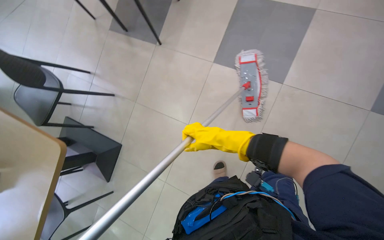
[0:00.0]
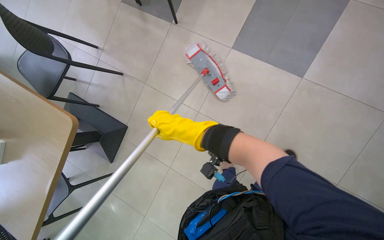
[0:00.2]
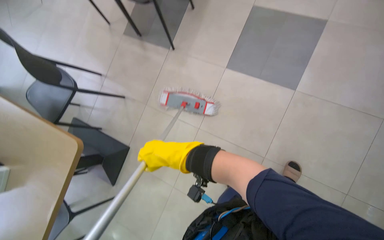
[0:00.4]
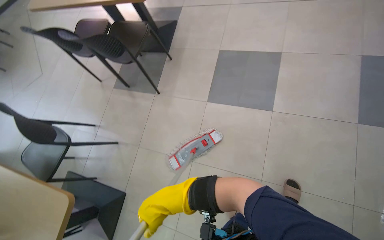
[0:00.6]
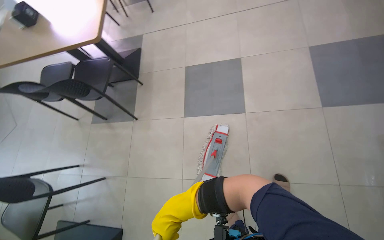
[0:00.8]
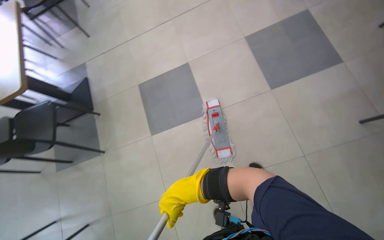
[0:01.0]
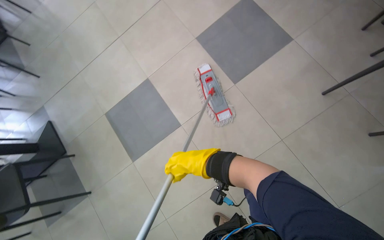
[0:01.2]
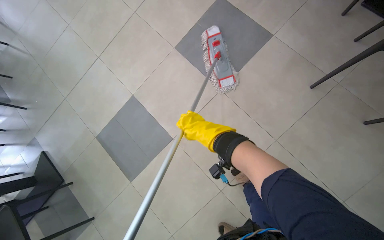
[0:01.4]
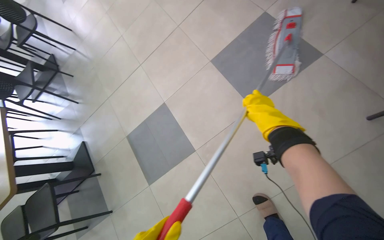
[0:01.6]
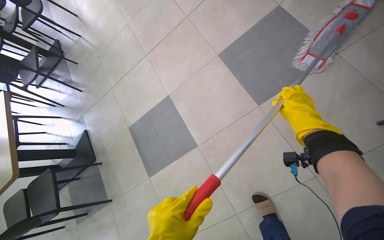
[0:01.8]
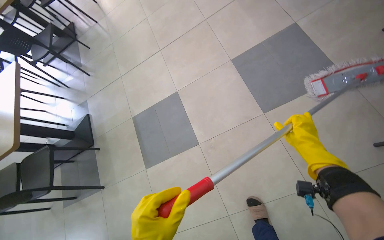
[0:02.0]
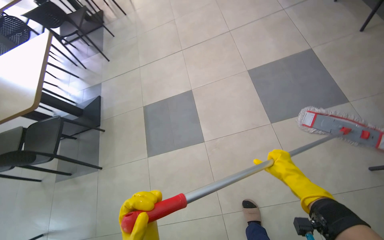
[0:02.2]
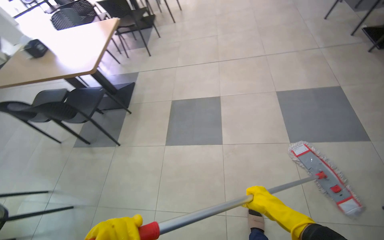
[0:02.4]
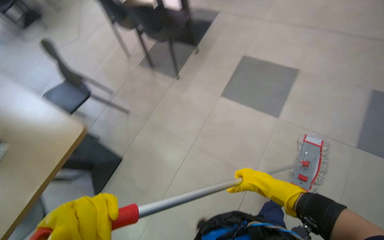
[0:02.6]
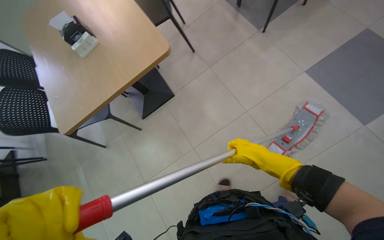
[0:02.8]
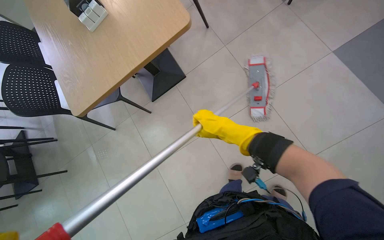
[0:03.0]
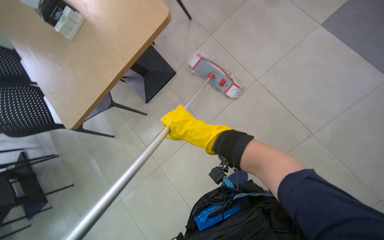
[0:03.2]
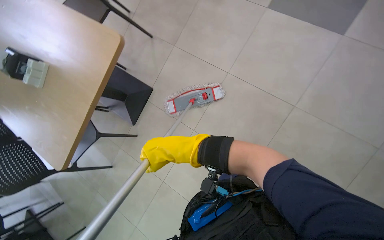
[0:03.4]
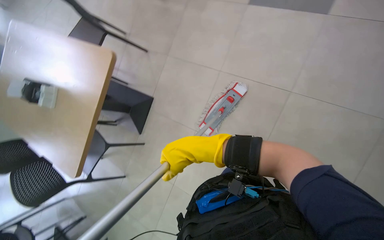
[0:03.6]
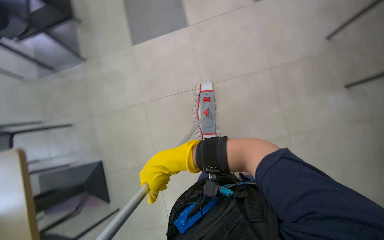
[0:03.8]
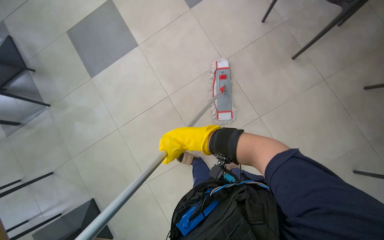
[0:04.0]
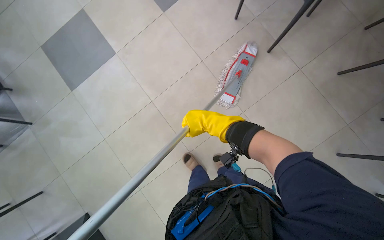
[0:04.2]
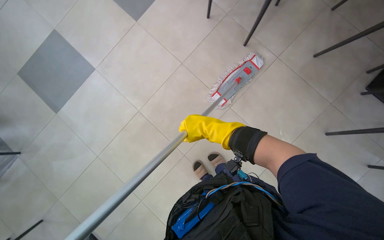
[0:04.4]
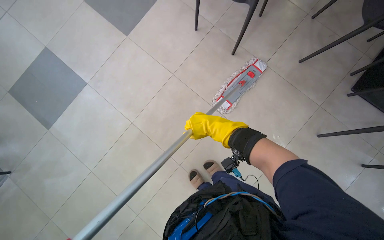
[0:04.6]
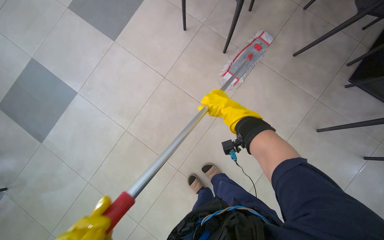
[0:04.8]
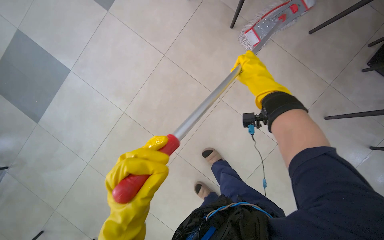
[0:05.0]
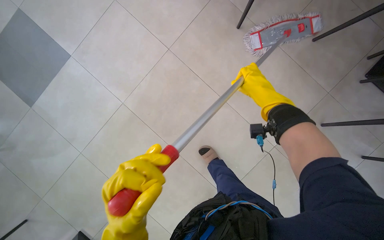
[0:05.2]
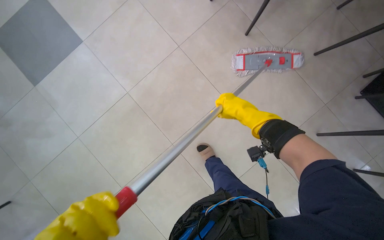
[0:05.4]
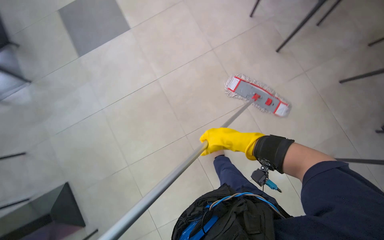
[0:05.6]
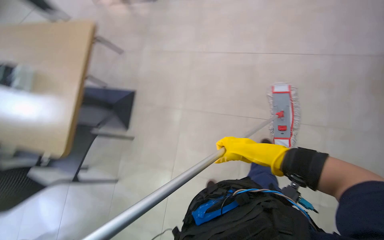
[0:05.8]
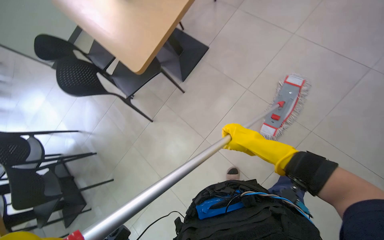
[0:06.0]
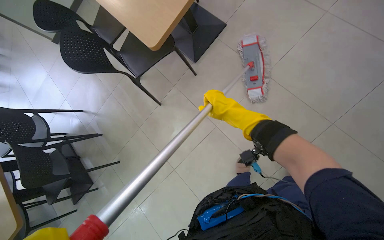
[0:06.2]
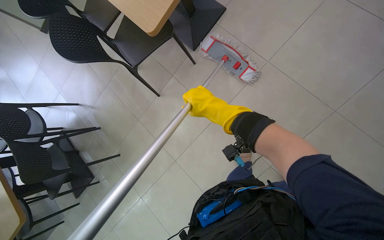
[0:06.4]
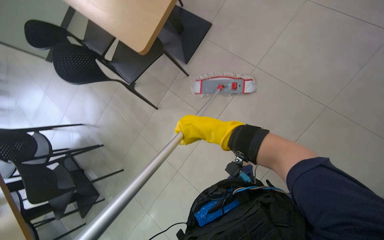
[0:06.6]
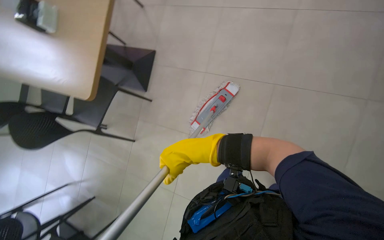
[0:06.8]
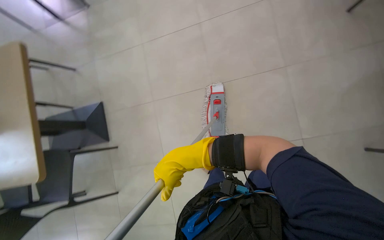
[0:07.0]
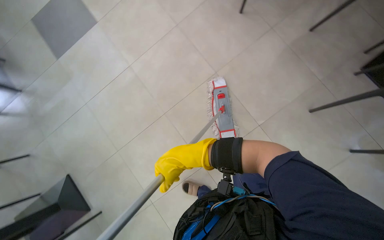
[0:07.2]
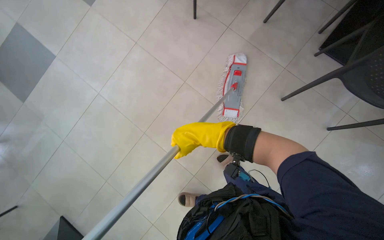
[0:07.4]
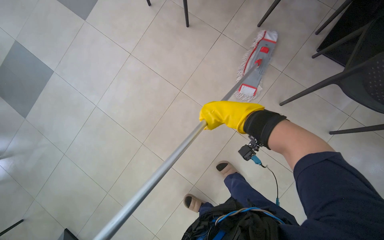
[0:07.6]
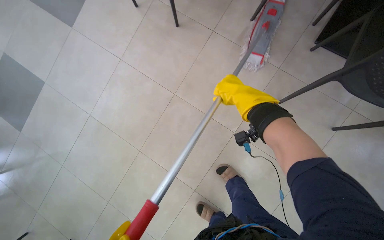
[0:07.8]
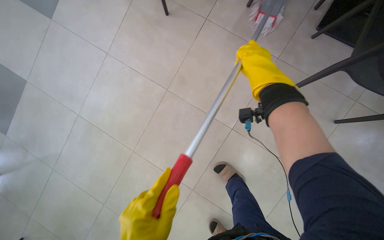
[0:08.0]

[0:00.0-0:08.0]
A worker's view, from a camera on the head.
Job: mopping floor.
The whole recording: Mopping cafeteria floor. The worker mops the cafeteria floor, periodically rinsing and wringing the mop head.
0:00.0 to 0:01.6: The camera is carried roughly 40 cm. The wearer looks approximately 25 degrees further upward. The scene turns some 55 degrees counterclockwise in the picture.
0:01.6 to 0:03.2: The camera is carried about 70 cm. The head rotates approximately 80 degrees to the left. The wearer looks some 30 degrees further downward.
0:03.2 to 0:04.8: The camera is carried approximately 50 cm. The camera pitches upward, by approximately 30 degrees. Everything in view rotates about 80 degrees counterclockwise.
0:04.8 to 0:06.4: The head rotates about 85 degrees to the left. The camera pitches downward, by about 25 degrees.

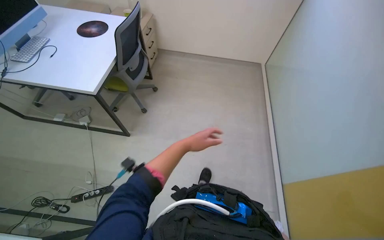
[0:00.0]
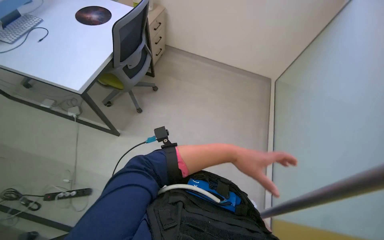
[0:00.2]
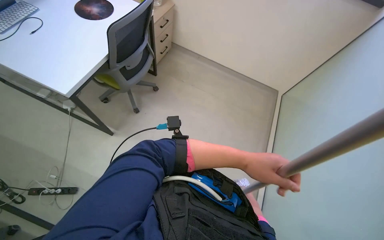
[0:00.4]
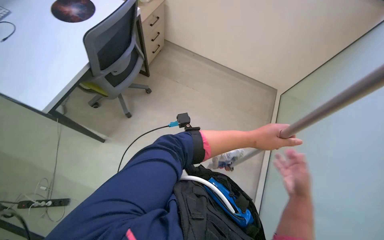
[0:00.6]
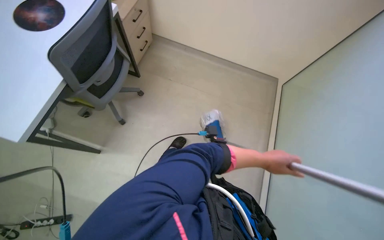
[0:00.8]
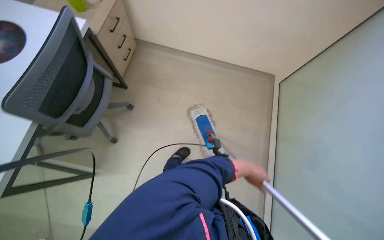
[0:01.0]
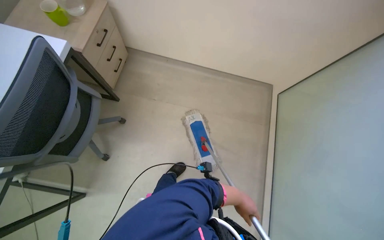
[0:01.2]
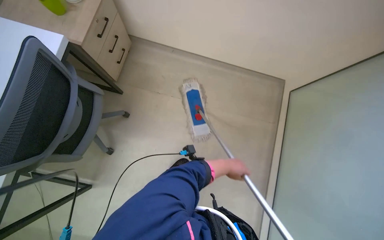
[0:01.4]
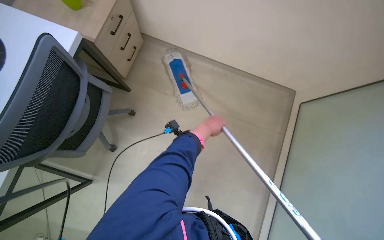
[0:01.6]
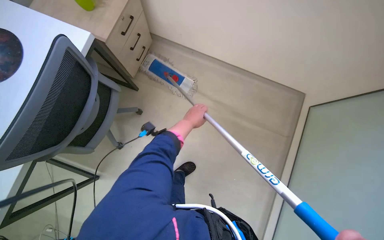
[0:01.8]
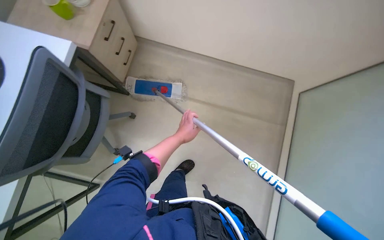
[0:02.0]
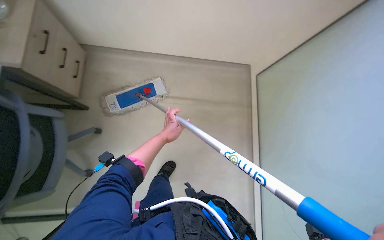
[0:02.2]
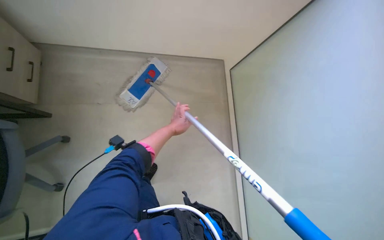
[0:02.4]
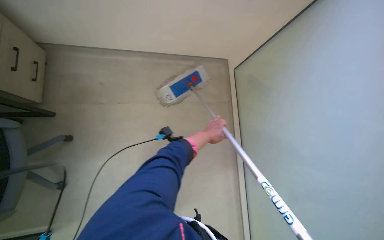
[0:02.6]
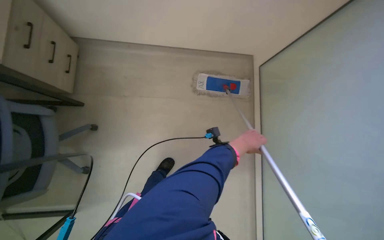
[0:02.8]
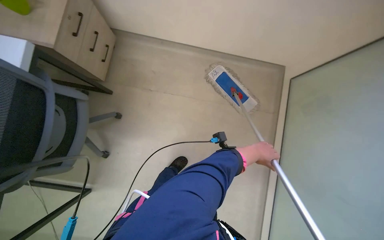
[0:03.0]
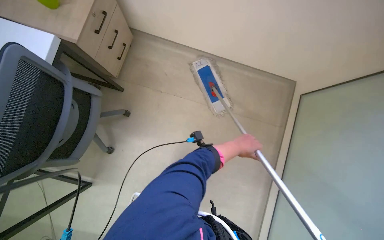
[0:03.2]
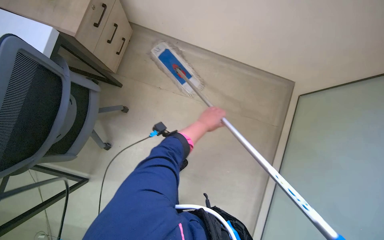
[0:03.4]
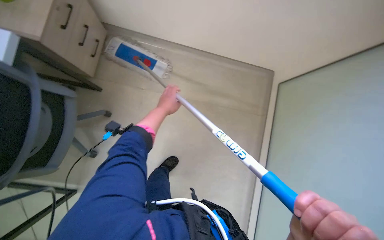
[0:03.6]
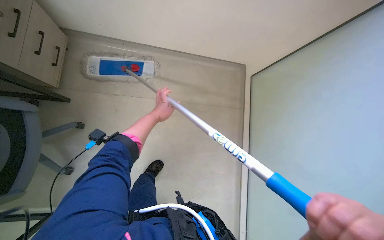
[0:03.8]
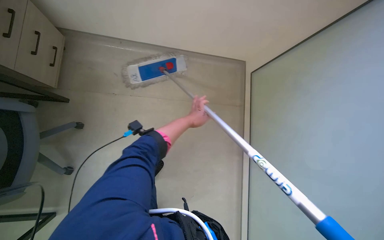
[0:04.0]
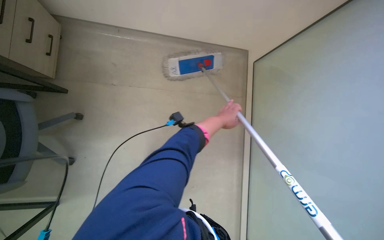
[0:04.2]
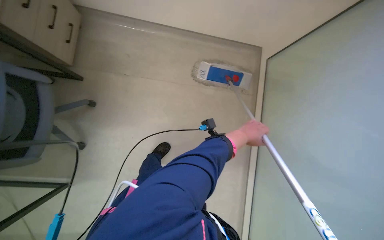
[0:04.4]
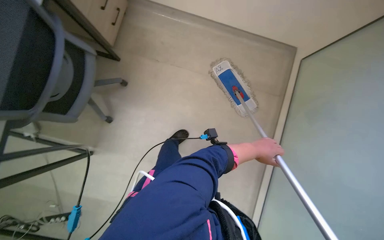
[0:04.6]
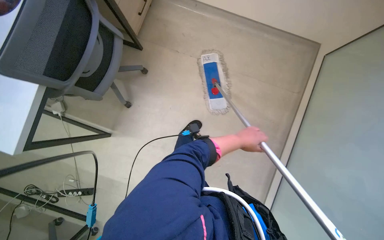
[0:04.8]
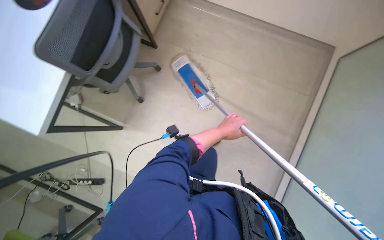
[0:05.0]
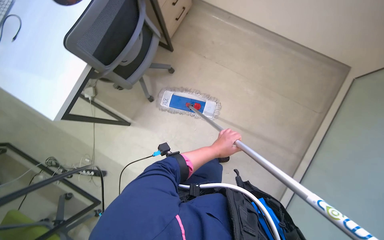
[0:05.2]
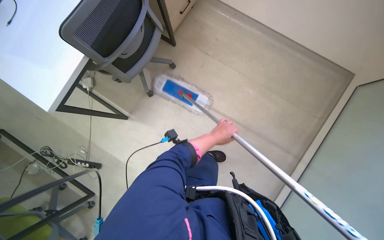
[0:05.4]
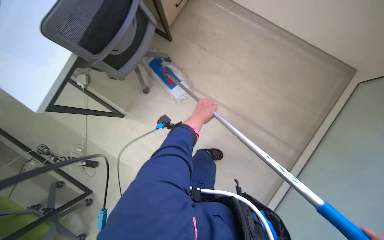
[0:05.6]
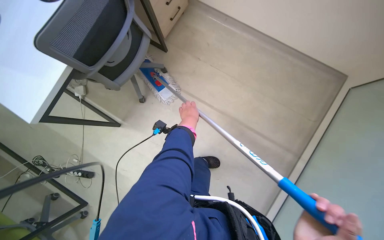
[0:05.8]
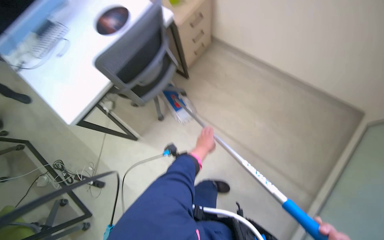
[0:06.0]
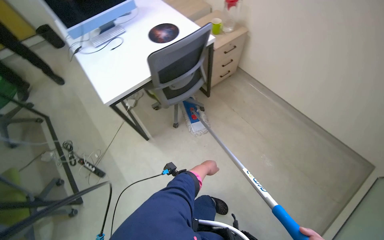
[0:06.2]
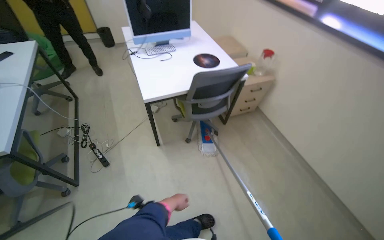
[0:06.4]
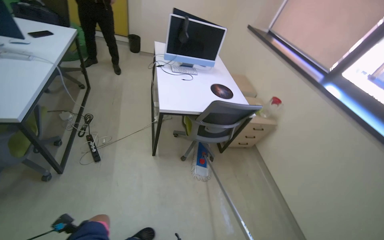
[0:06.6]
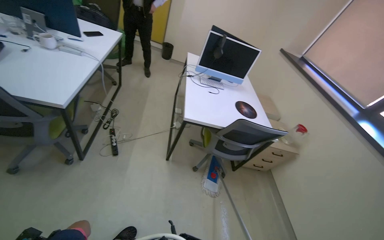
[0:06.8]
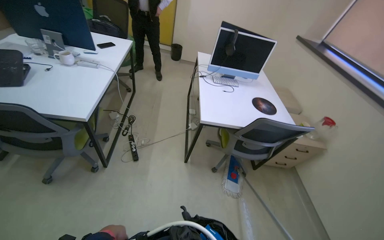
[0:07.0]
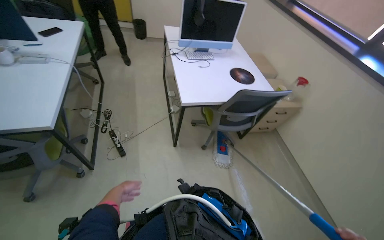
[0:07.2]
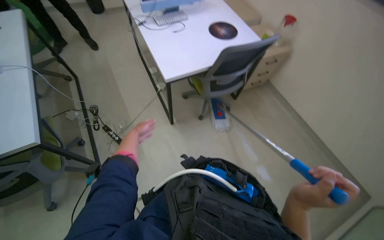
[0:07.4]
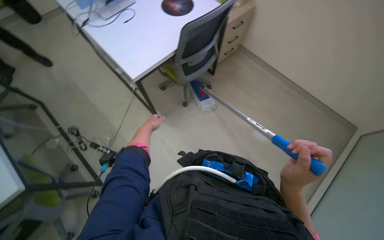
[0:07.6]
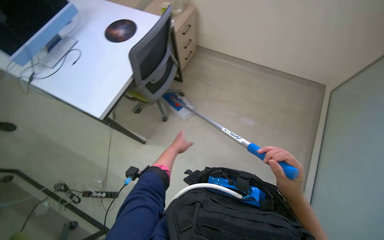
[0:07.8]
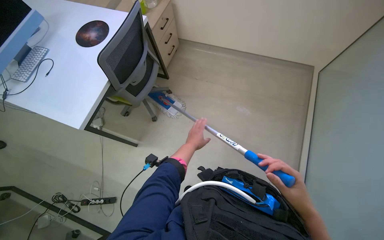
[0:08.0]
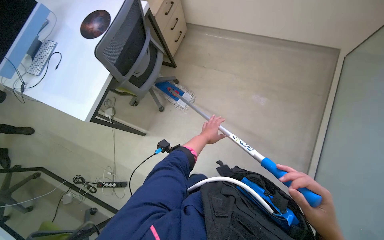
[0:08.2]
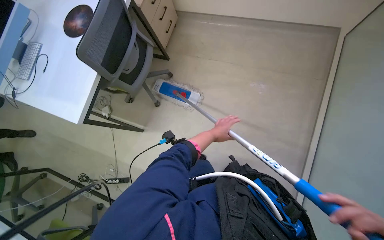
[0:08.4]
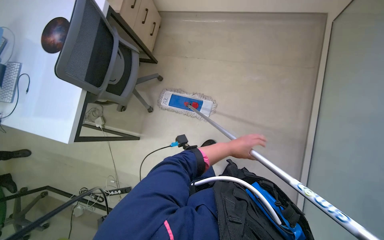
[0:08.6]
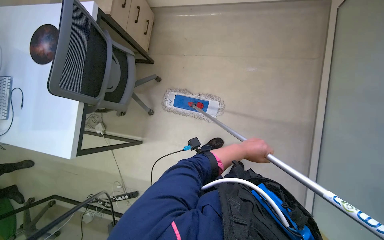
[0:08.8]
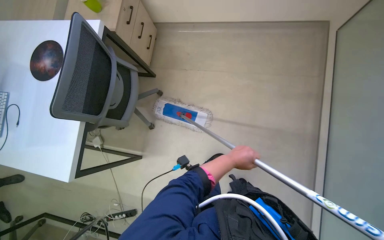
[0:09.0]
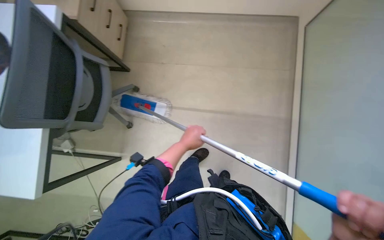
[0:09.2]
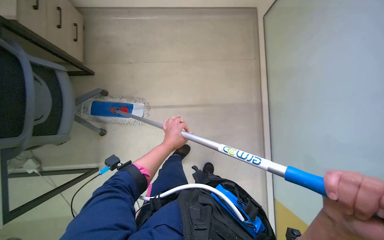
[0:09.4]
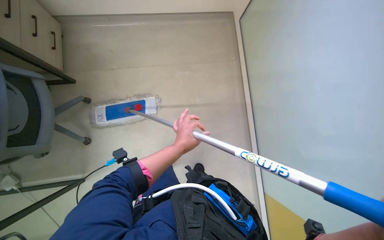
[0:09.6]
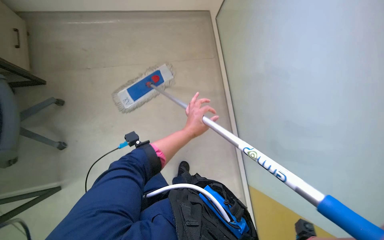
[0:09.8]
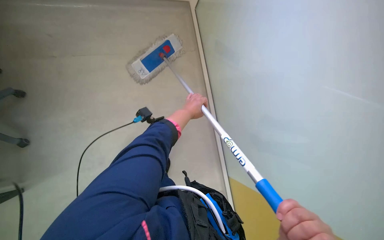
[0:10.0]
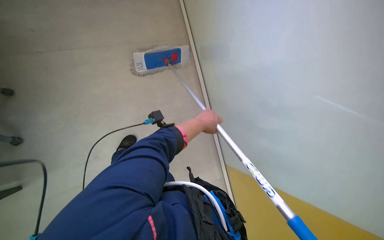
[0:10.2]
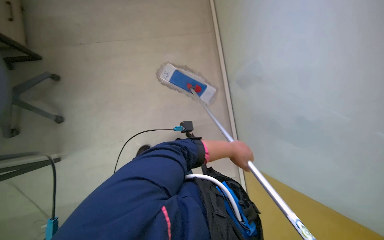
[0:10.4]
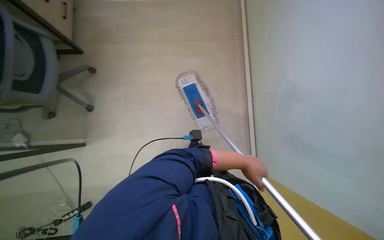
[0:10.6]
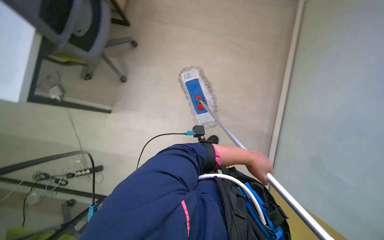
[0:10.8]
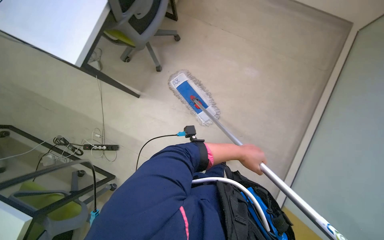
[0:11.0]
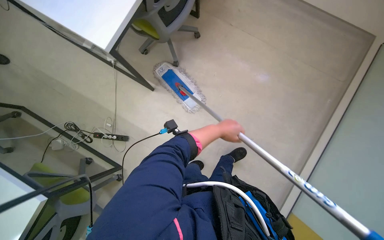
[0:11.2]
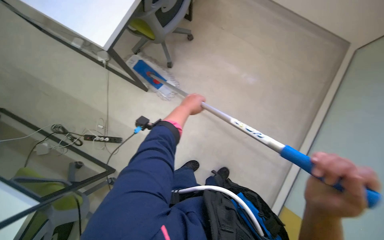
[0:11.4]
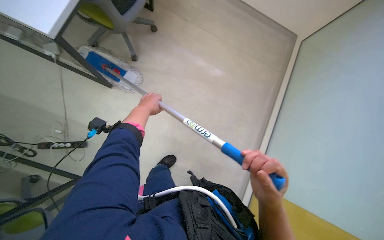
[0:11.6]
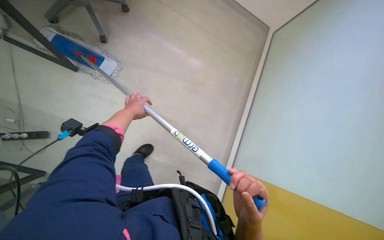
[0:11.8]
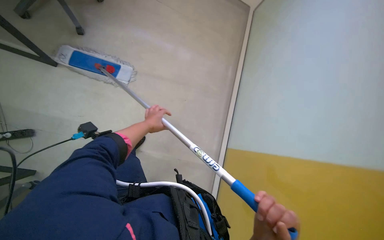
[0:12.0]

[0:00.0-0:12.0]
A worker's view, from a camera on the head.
Job: mopping floor.
The whole recording: Mopping office floor. The worker mops the floor in the office, moving around desks and chairs.
0:00.0 to 0:01.6: The wearer moves roughly 1 m. The view tilts some 20 degrees downward.
0:03.0 to 0:04.4: The left hand heads up the picture, covering approximately 10 cm, and reaches about 30 cm to the left, then returns.
0:04.4 to 0:06.0: The wearer's head swings roughly 30 degrees to the left. The view tips upward by about 15 degrees. The left hand is displaced to the left by roughly 25 cm.
0:06.0 to 0:07.6: The camera travels some 40 cm.
0:07.6 to 0:09.0: The camera travels approximately 50 cm. The scene turns about 40 degrees counterclockwise in the picture.
0:10.4 to 0:12.0: Everything in view rotates roughly 35 degrees clockwise.
